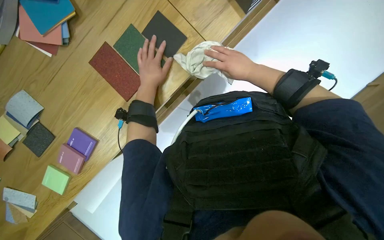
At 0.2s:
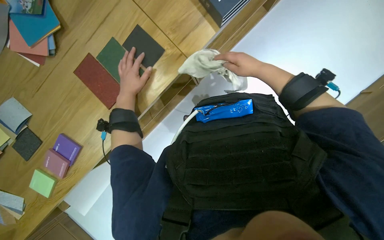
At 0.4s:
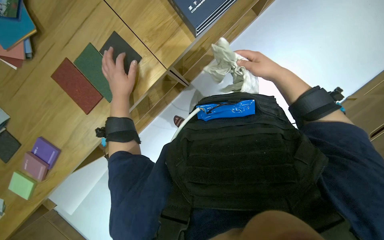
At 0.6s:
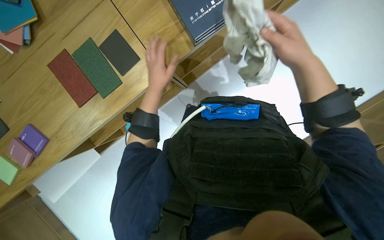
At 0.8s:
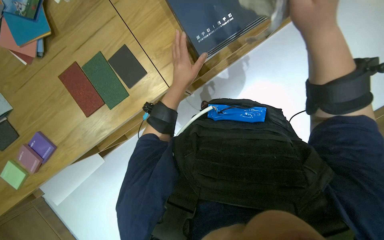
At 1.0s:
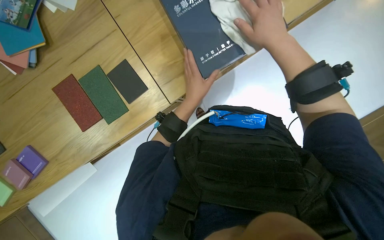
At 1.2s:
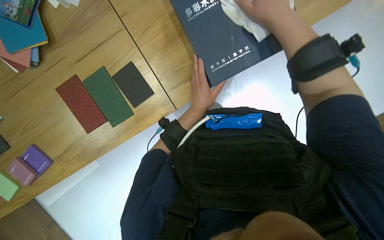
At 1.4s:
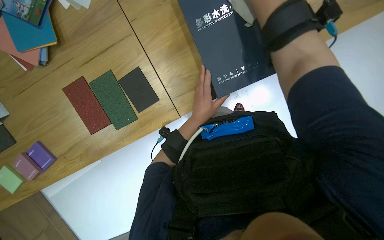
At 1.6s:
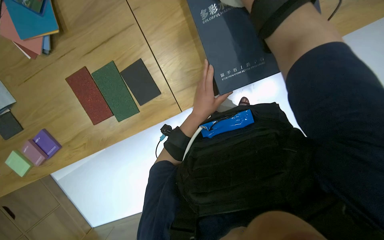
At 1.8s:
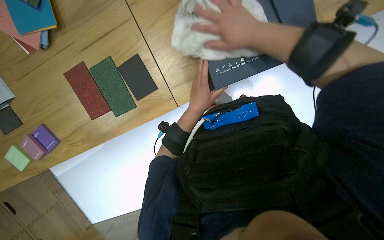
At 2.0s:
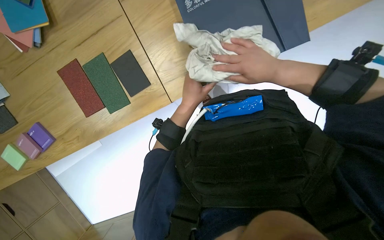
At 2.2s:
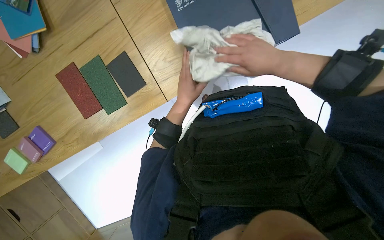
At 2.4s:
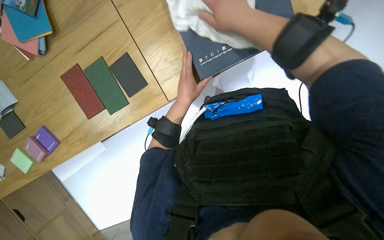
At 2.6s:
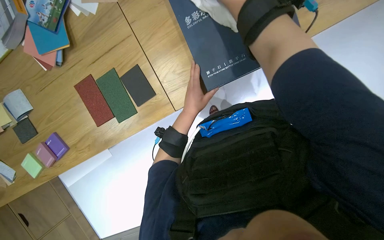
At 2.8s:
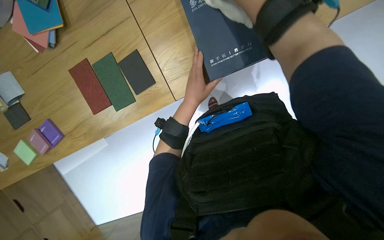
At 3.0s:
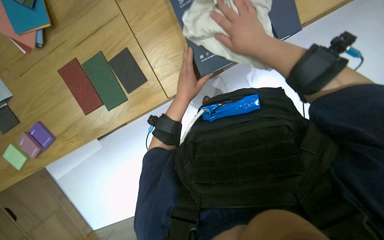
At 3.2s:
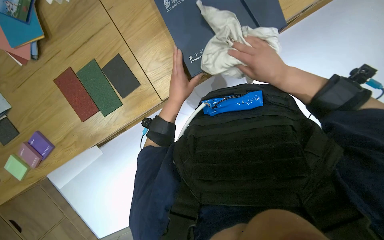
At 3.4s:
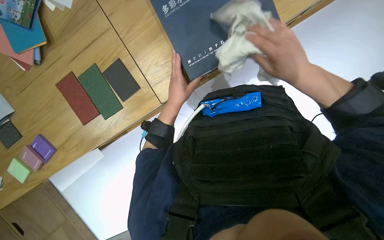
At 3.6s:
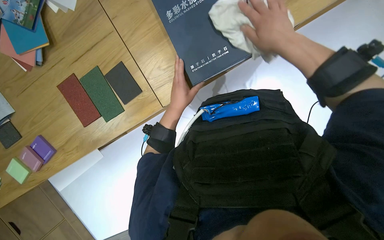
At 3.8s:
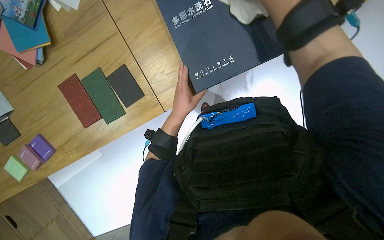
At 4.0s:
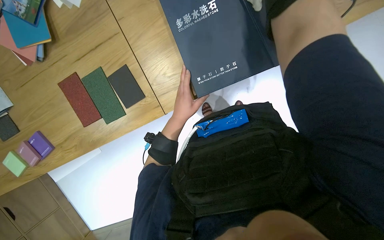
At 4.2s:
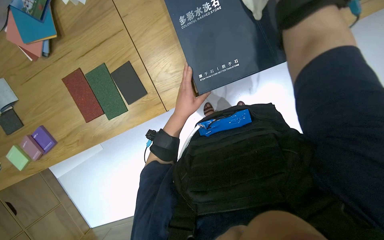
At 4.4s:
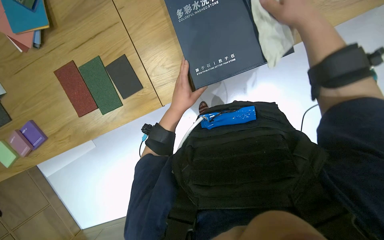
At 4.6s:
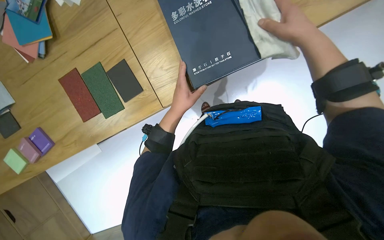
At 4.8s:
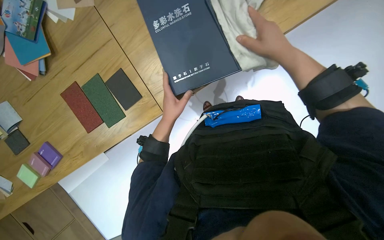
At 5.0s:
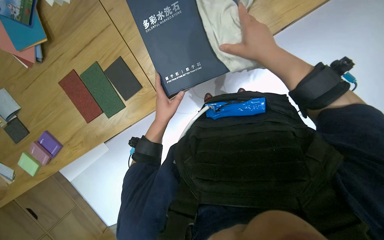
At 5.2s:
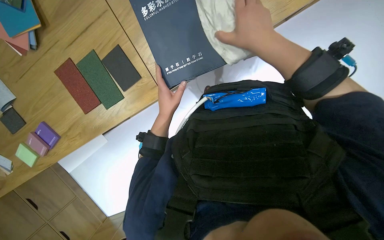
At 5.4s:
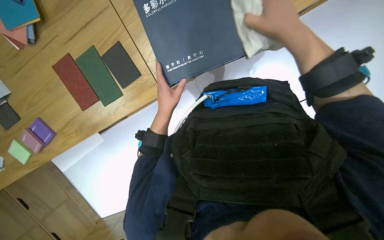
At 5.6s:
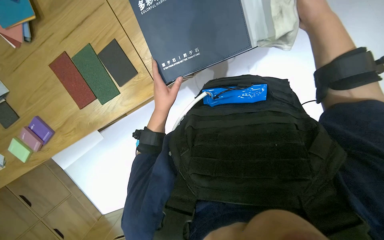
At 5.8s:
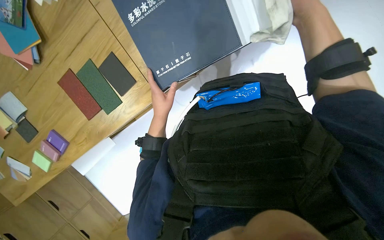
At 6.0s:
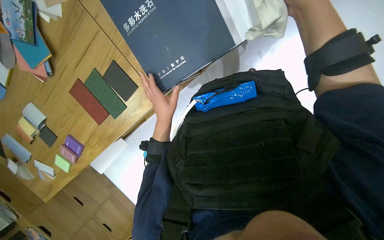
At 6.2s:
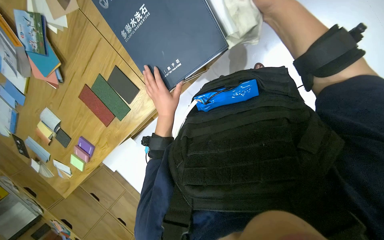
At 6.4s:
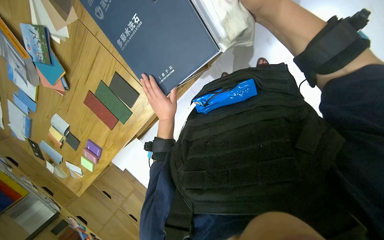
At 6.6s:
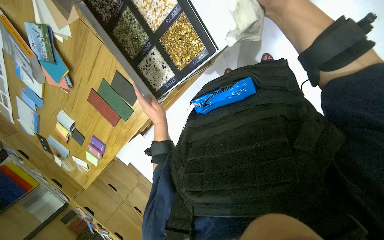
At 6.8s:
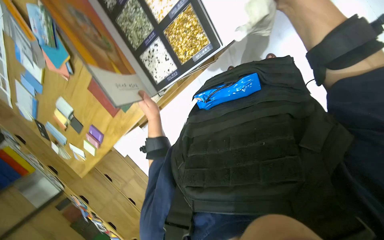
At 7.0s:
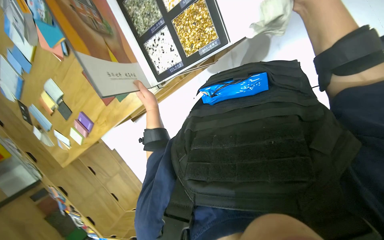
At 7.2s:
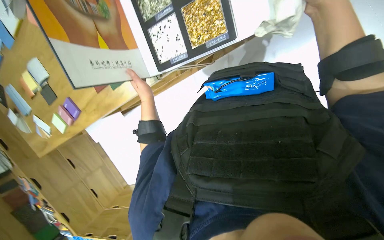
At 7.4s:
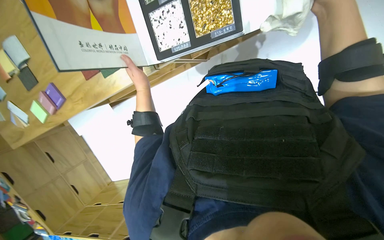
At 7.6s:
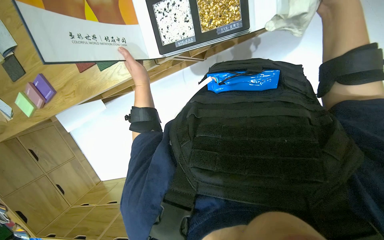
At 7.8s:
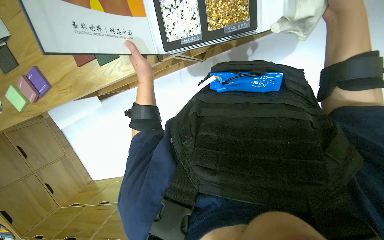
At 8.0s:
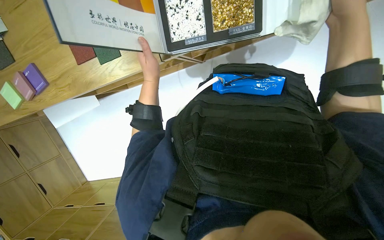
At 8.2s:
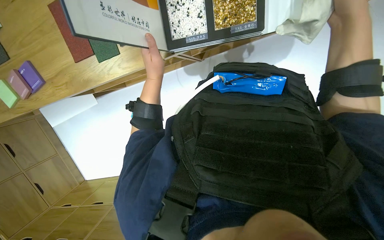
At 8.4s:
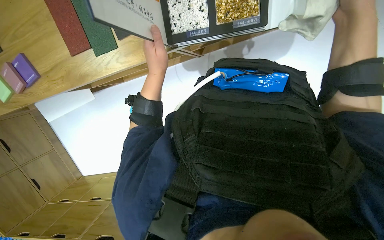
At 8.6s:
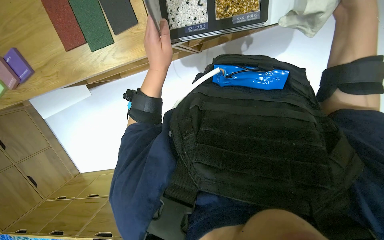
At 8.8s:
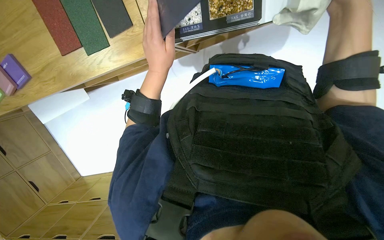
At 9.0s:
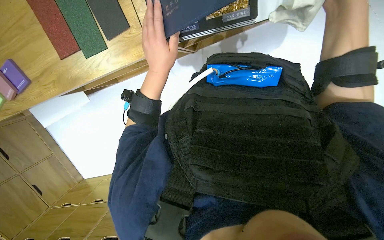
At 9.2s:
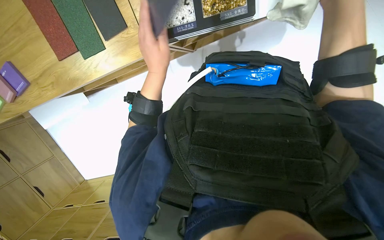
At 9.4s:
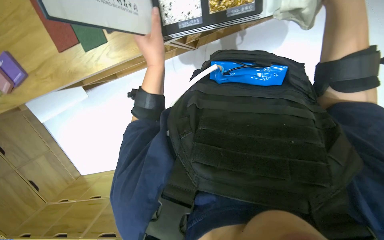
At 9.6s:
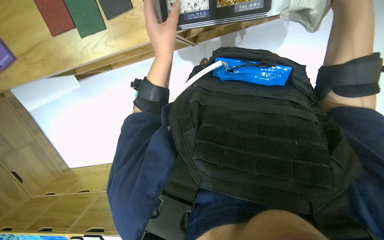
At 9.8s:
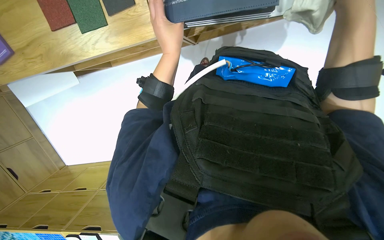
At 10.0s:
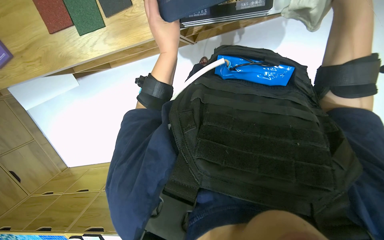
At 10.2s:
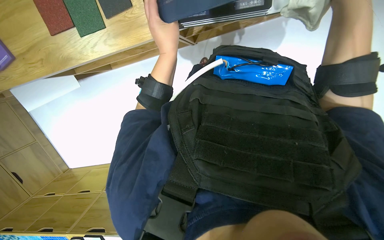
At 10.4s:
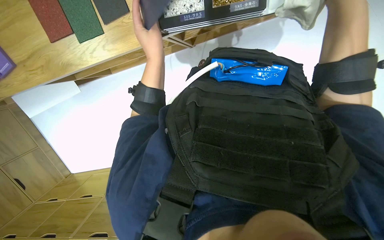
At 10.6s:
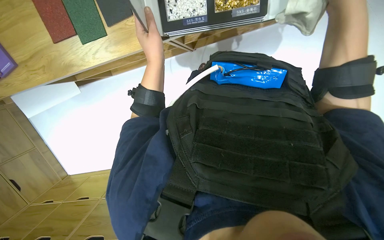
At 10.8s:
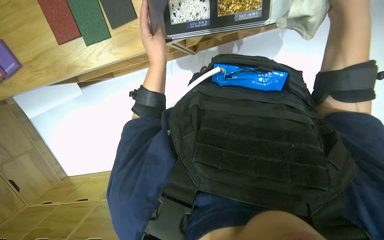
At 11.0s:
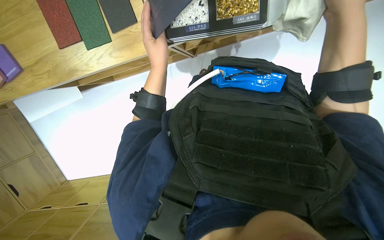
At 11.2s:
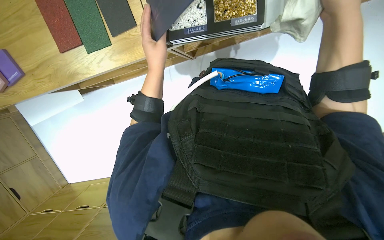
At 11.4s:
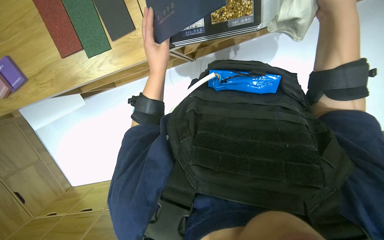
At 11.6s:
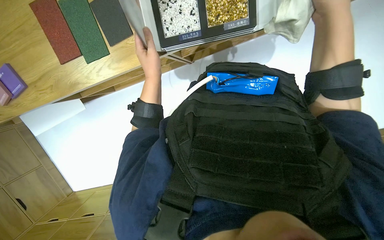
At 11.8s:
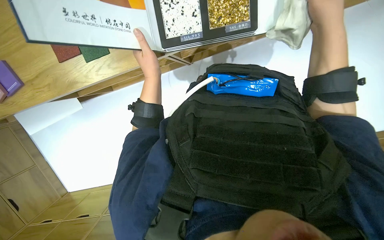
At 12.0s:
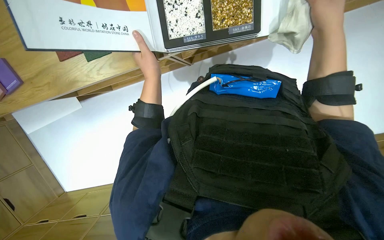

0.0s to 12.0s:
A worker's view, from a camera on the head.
Job: wiping surfaces.
The whole recording: Examining product samples. The worker wipes and examines various product samples and catalogs on the table.
0.0s to 1.6s: The left hand shifts some 30 cm to the right. Meanwhile the right hand goes about 35 cm up the picture and nearer to the camera.
3.0s to 4.4s: The right hand moves nearer to the camera and to the right, roughly 10 cm.
7.6s to 9.0s: The left hand is displaced nearer to the camera and to the right by some 15 cm.

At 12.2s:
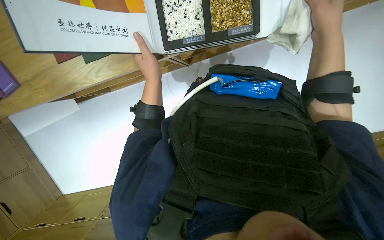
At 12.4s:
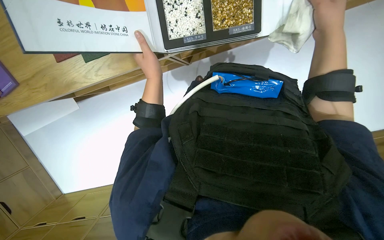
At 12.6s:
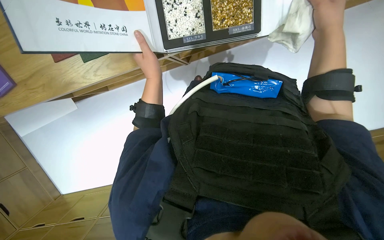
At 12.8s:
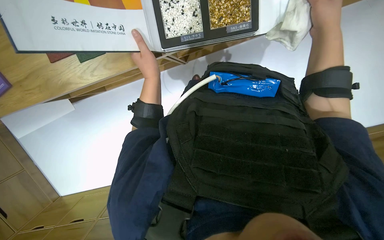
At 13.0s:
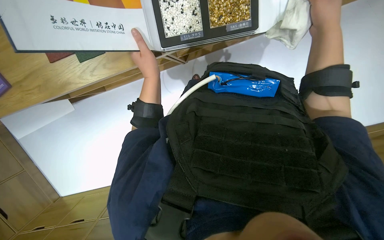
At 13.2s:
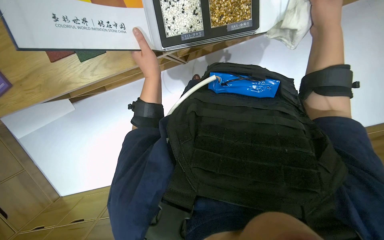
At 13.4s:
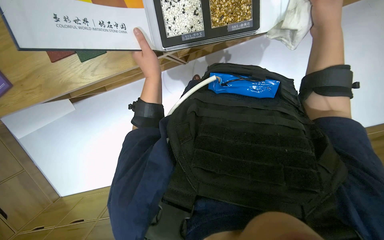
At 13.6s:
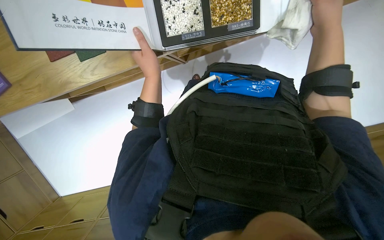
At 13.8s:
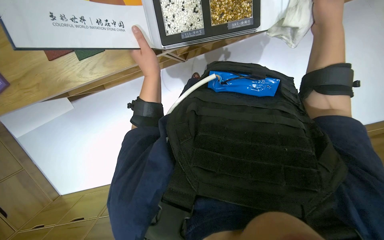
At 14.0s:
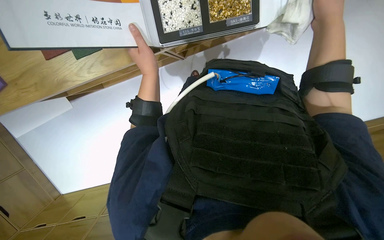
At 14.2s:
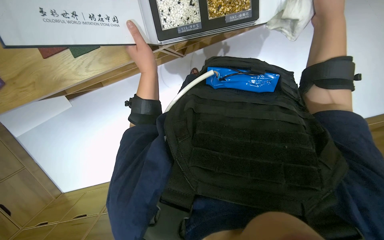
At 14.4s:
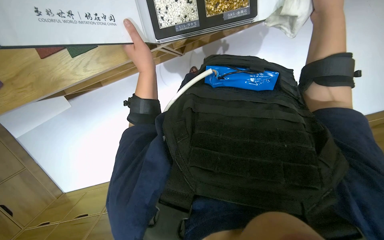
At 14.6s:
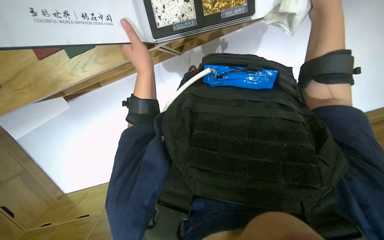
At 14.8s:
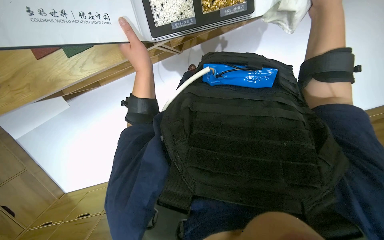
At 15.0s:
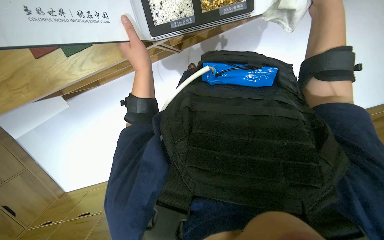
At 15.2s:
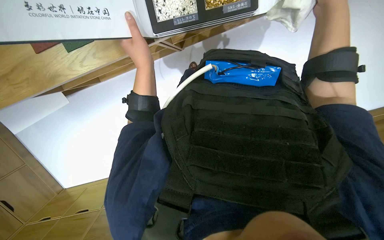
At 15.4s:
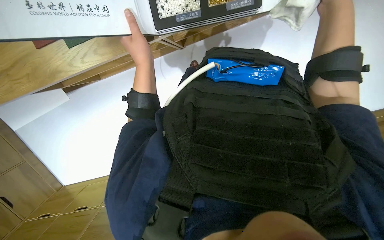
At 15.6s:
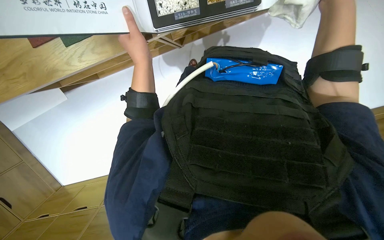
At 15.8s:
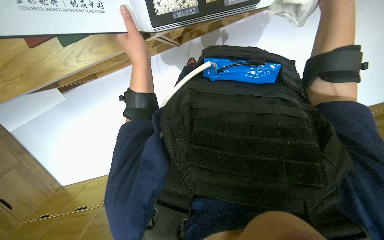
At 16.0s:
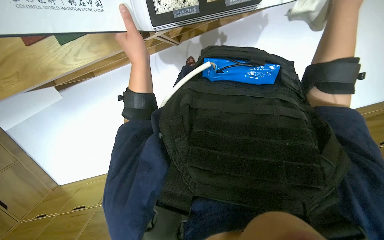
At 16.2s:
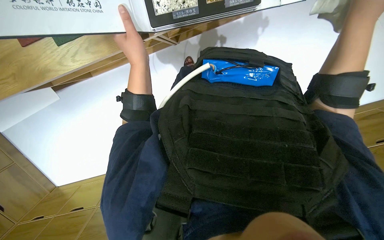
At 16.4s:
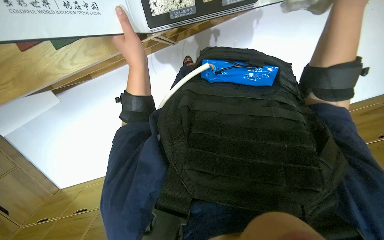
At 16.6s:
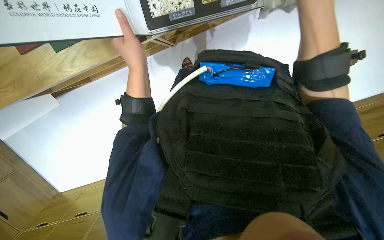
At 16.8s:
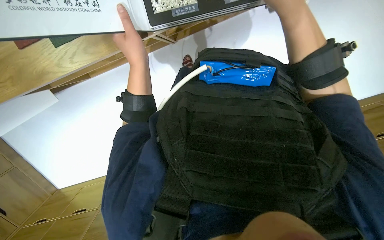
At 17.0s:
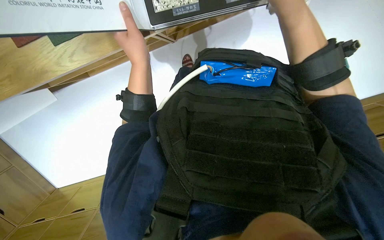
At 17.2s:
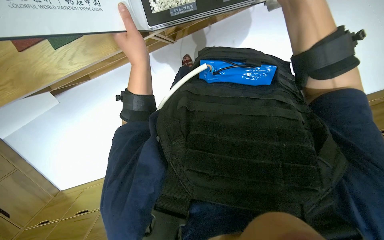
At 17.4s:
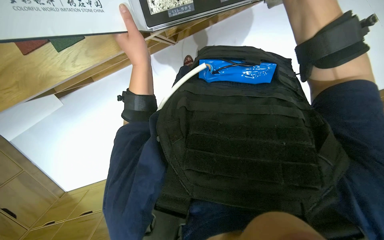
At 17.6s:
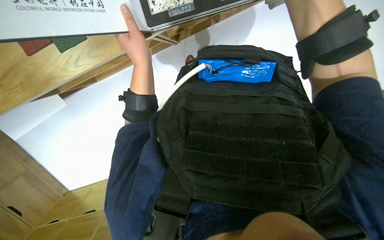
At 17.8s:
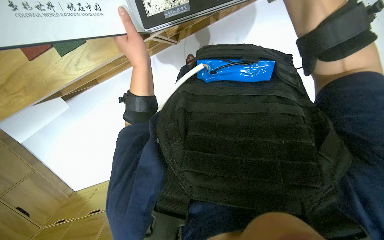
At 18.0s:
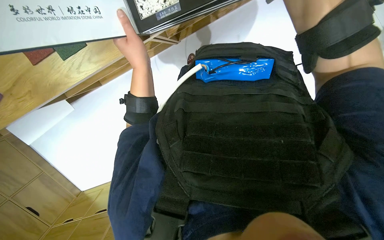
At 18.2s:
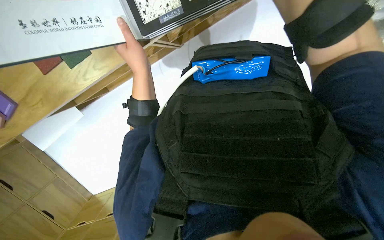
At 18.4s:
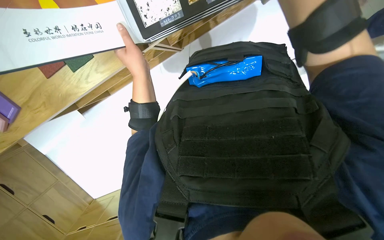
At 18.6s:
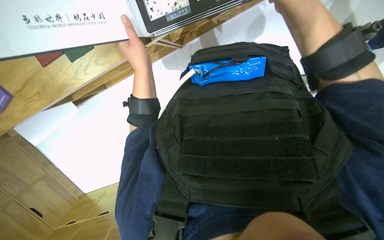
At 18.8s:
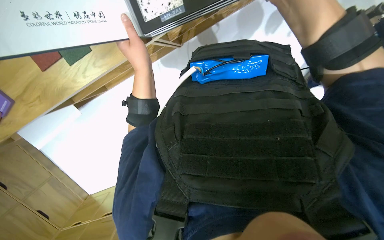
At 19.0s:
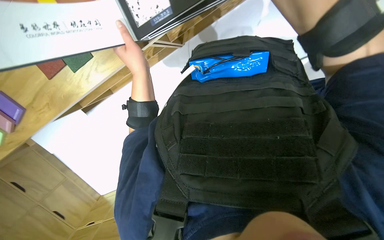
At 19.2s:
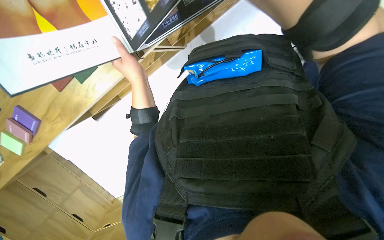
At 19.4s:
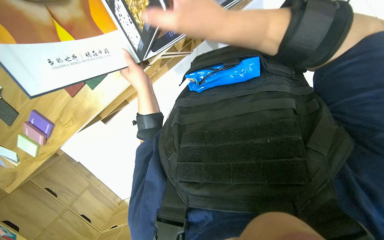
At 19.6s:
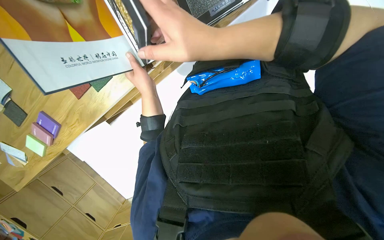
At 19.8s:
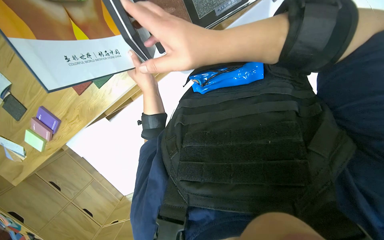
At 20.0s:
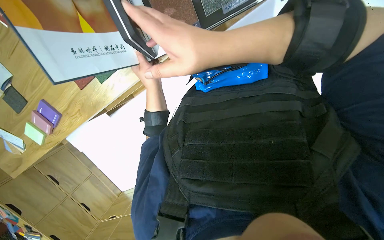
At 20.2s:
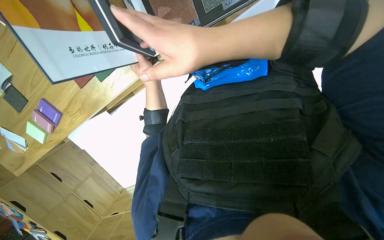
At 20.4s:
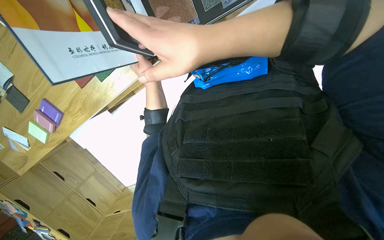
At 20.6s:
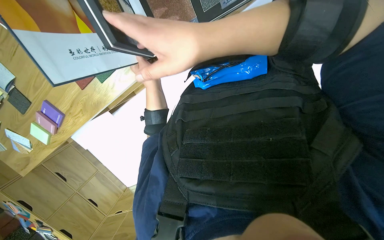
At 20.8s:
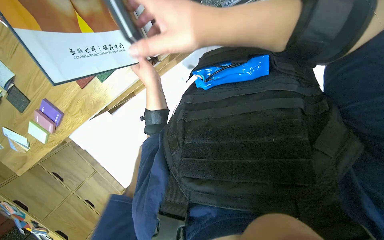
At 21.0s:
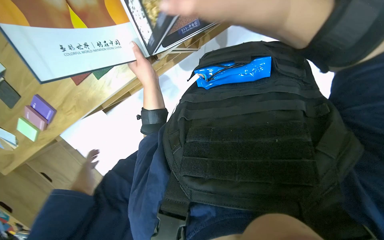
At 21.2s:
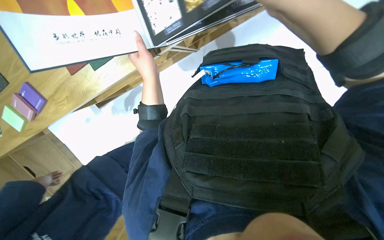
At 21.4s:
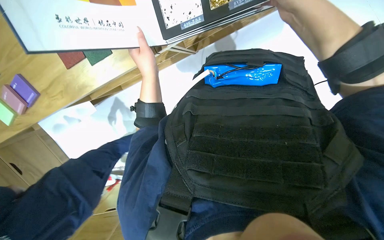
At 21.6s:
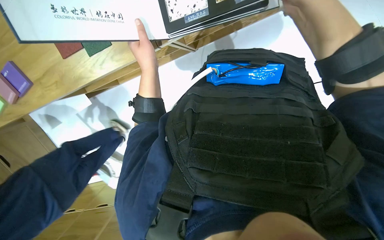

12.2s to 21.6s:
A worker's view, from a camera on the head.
Job: wiping surfaces.
The whole recording: Examining product samples. The worker wipes and examines various product samples and catalogs on the table.
12.2s to 13.8s: The hands work in one place, with small movements.
